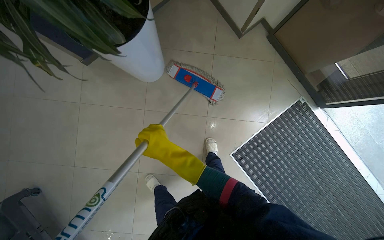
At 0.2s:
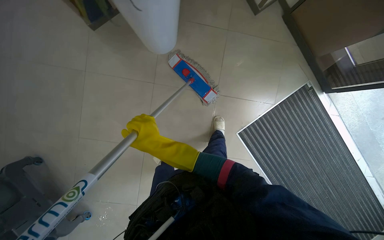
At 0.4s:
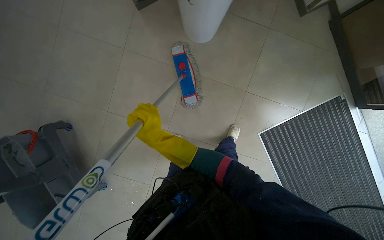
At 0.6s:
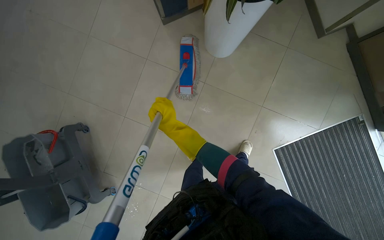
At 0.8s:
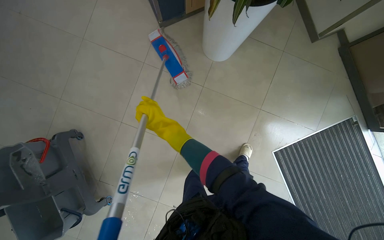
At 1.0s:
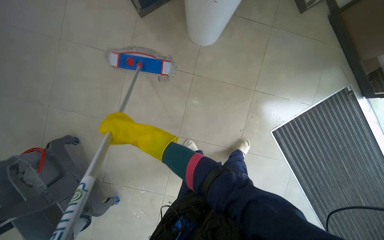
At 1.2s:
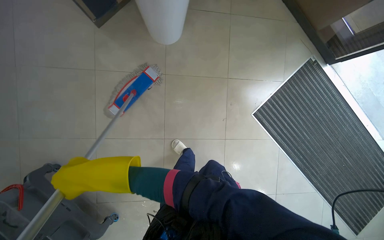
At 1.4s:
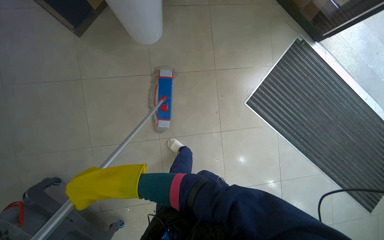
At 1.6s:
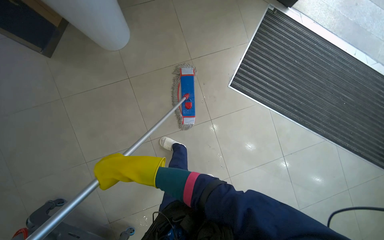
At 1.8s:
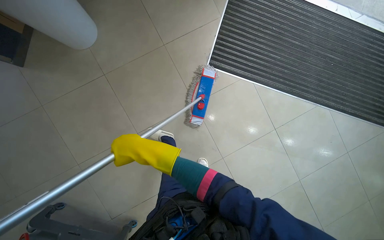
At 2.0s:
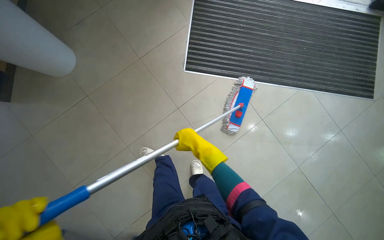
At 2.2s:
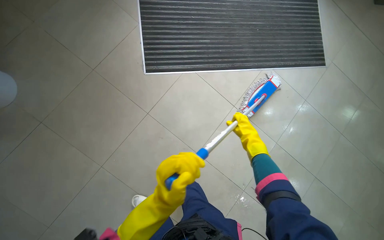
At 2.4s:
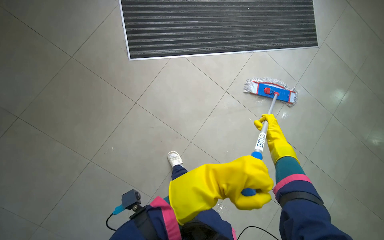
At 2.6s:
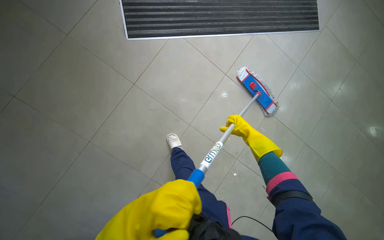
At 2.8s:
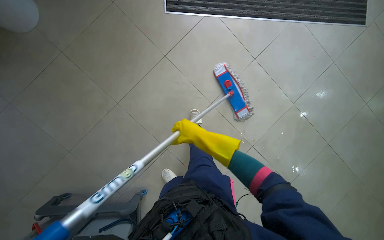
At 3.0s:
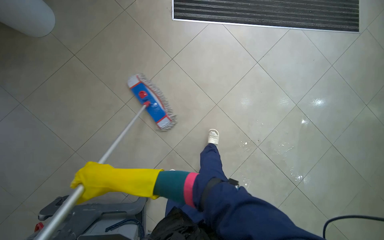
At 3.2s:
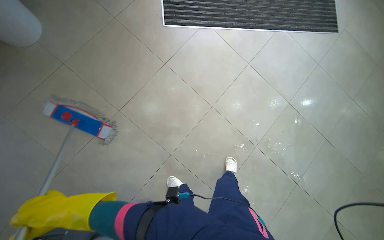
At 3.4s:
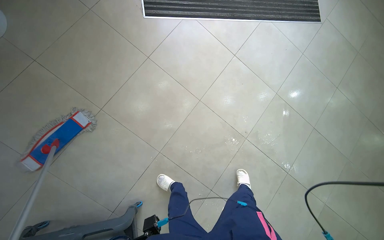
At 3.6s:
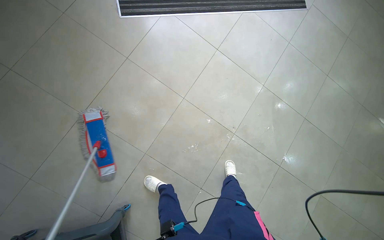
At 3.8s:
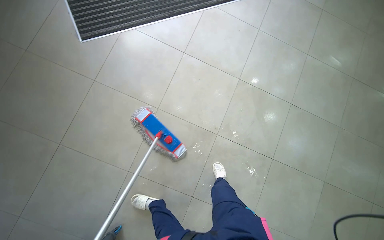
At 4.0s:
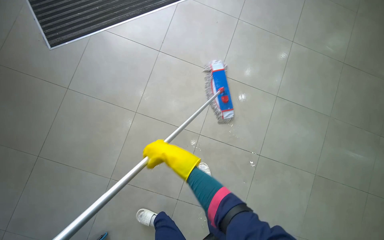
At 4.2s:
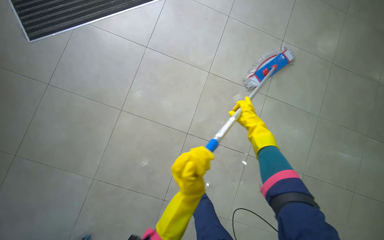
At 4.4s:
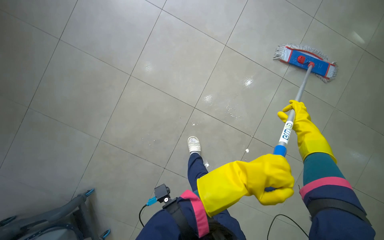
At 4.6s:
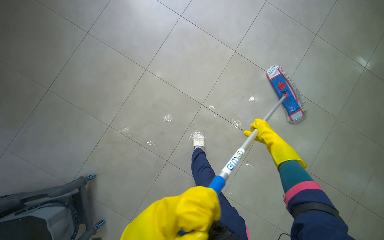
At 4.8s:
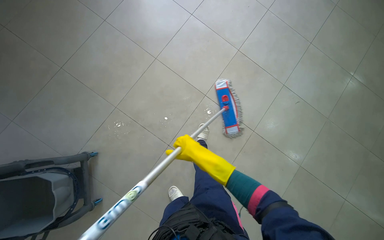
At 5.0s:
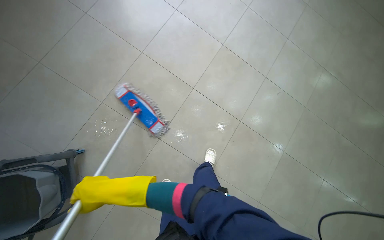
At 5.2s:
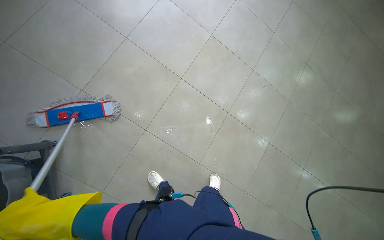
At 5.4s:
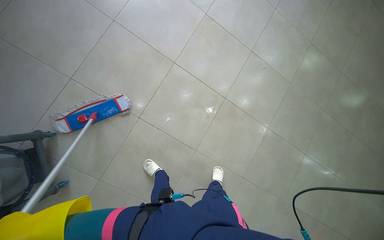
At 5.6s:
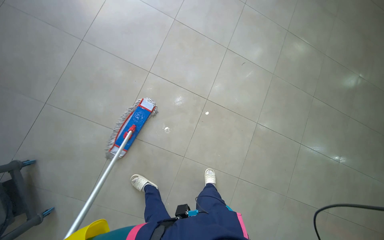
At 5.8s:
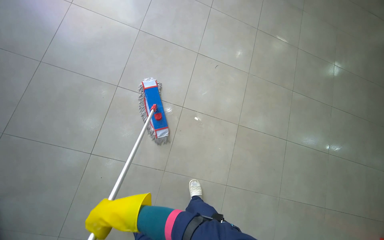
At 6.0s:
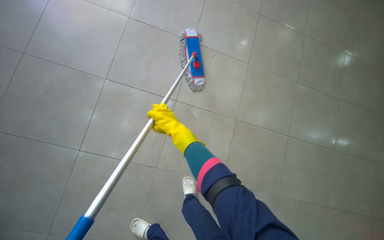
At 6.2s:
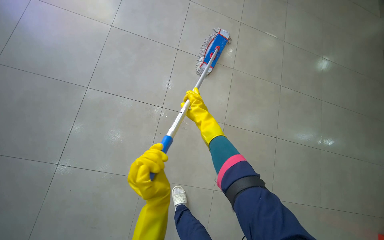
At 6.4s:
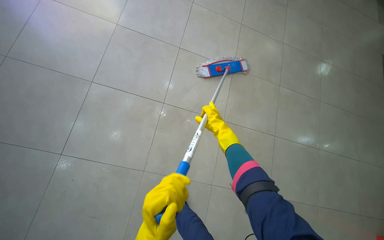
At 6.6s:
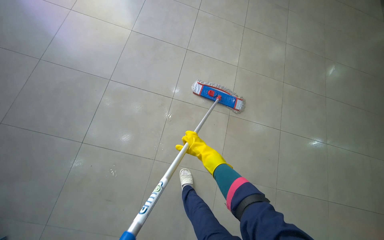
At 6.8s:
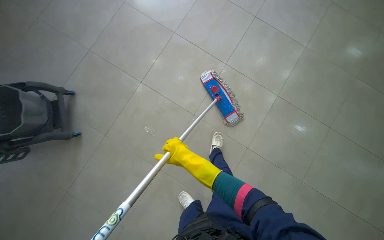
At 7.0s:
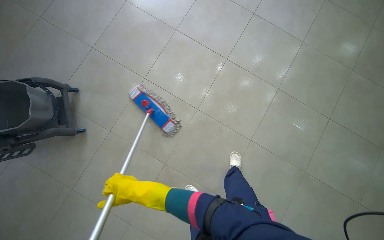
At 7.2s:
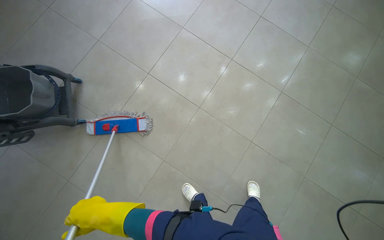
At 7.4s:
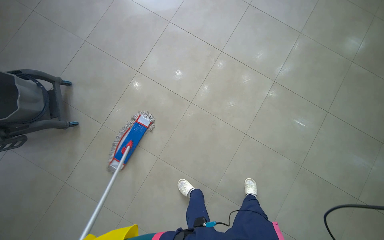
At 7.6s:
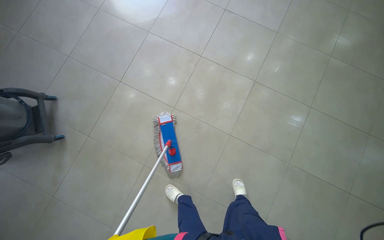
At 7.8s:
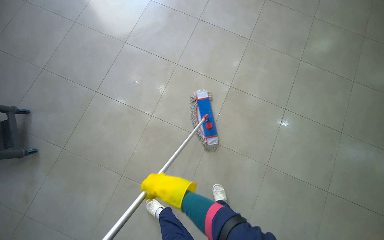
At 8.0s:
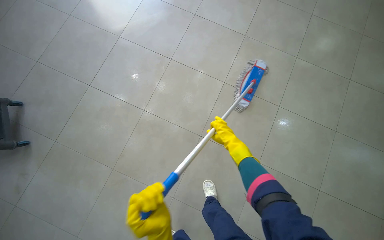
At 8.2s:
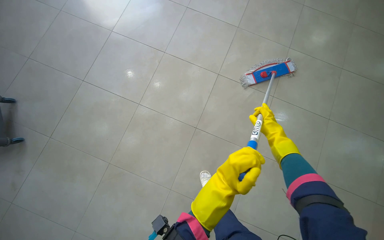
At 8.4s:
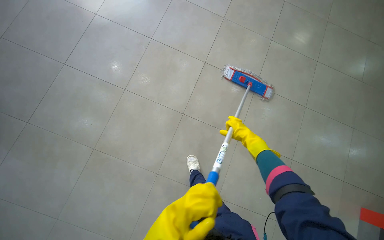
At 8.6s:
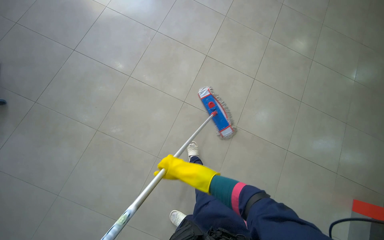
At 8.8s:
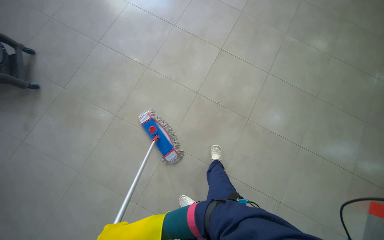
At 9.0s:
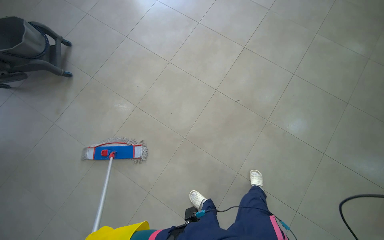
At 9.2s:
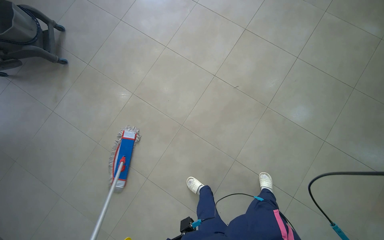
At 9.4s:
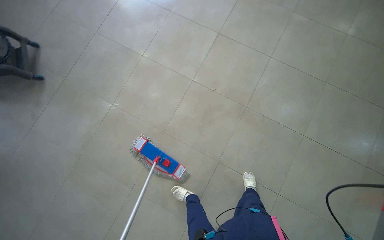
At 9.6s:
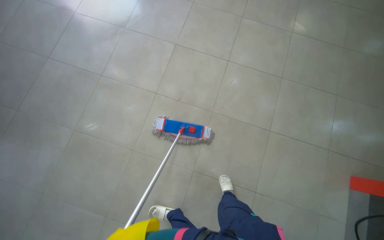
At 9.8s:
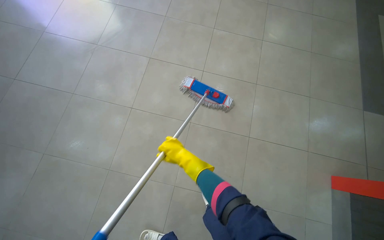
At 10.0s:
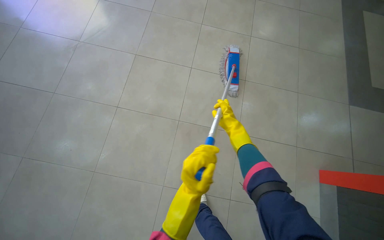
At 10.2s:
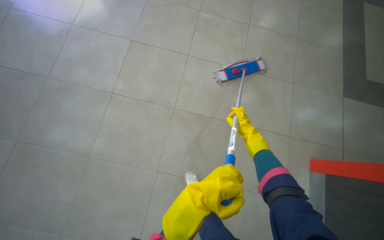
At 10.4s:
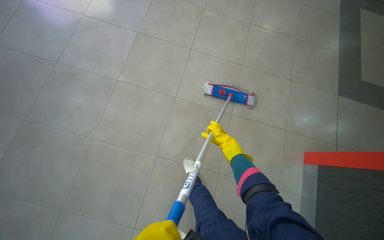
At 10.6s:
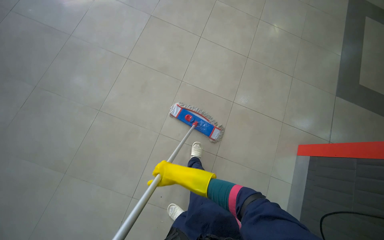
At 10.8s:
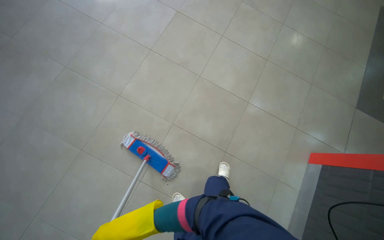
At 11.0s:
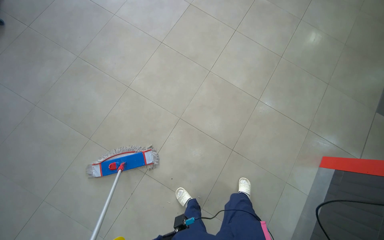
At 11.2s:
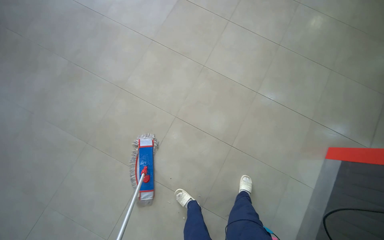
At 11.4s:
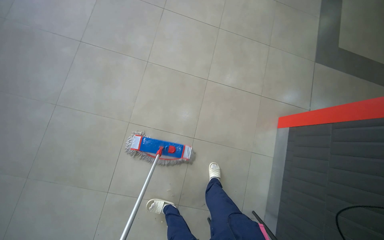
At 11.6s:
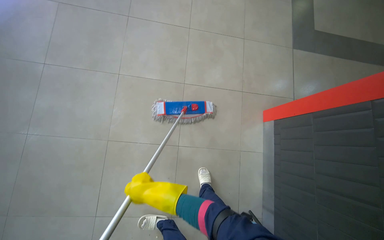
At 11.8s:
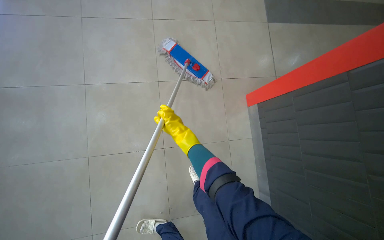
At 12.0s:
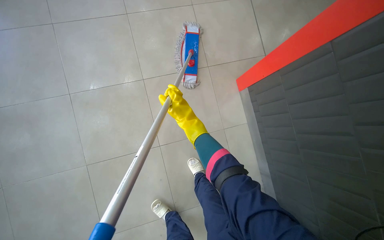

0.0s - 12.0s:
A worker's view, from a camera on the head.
Job: mopping floor.
The whole recording: Mopping cafeteria floor. The worker mops the floor in the cafeteria area, moving around tables and wringing the mop.
0.0s - 1.6s: The head travels some 40 cm.
1.6s - 3.0s: The head travels roughly 50 cm.
3.0s - 4.4s: The head travels to the right, approximately 70 cm.
4.4s - 6.0s: The camera is carried approximately 70 cm.
7.6s - 9.0s: The head travels about 60 cm.
9.0s - 10.4s: The camera travels to the right, about 60 cm. The wearer's head swings approximately 20 degrees to the right.
10.4s - 12.0s: The camera travels approximately 60 cm. The camera pitches downward, by about 15 degrees. The scene rotates counterclockwise by about 30 degrees.

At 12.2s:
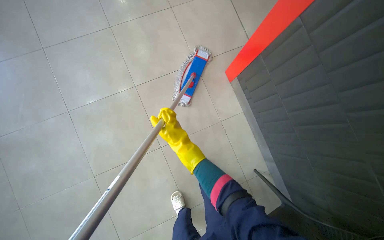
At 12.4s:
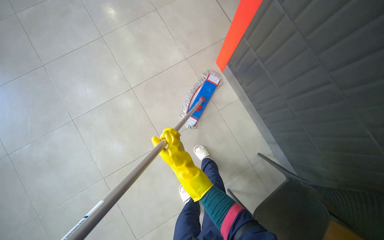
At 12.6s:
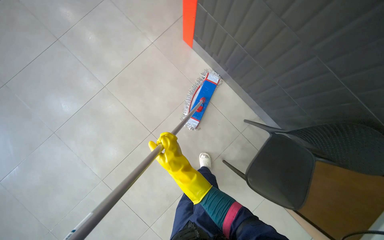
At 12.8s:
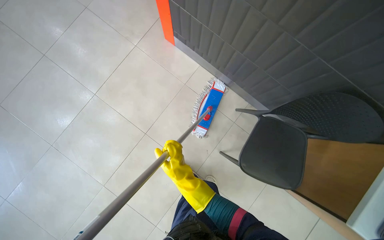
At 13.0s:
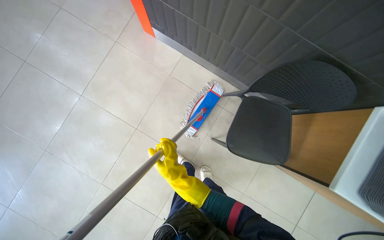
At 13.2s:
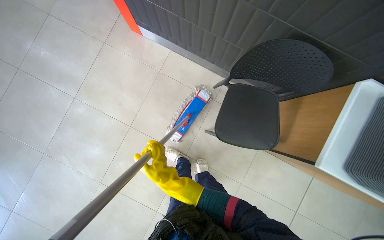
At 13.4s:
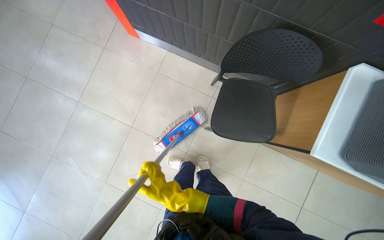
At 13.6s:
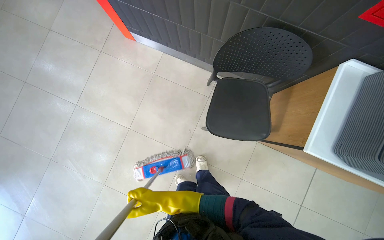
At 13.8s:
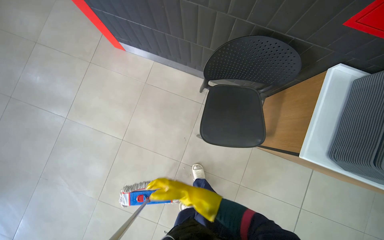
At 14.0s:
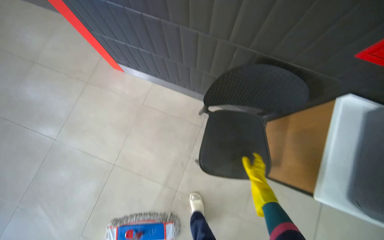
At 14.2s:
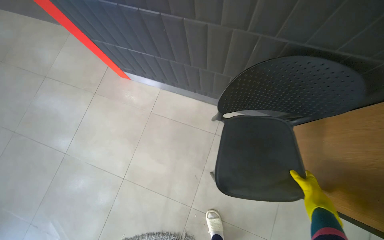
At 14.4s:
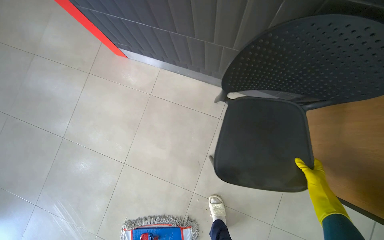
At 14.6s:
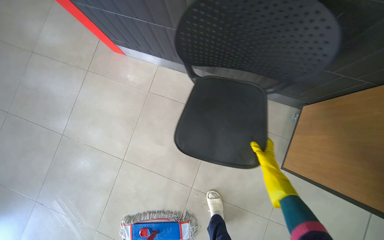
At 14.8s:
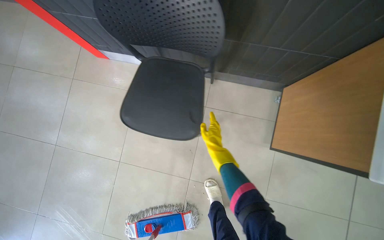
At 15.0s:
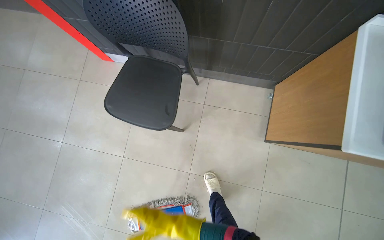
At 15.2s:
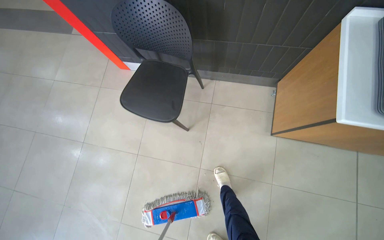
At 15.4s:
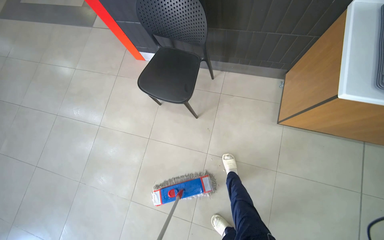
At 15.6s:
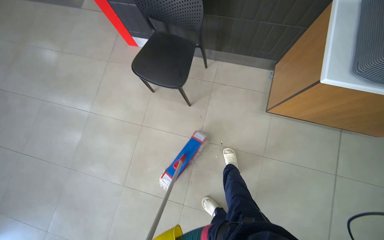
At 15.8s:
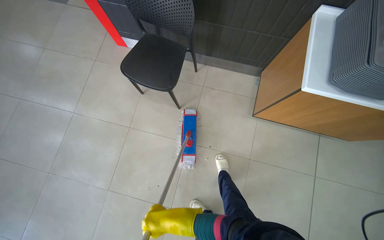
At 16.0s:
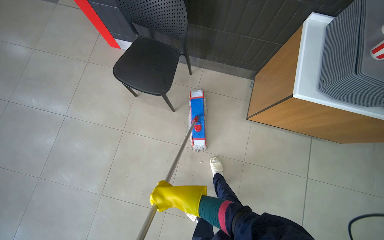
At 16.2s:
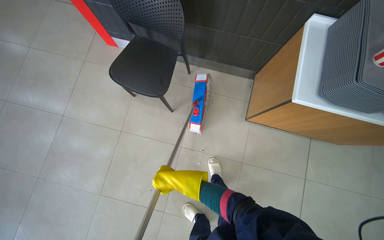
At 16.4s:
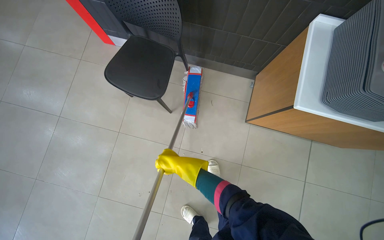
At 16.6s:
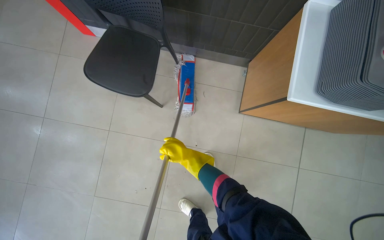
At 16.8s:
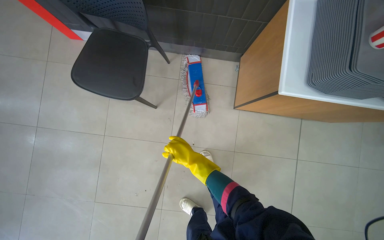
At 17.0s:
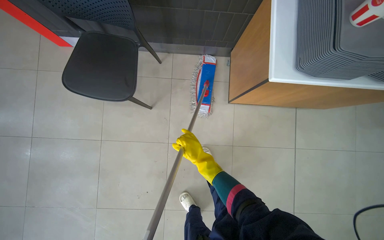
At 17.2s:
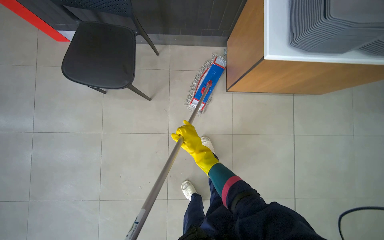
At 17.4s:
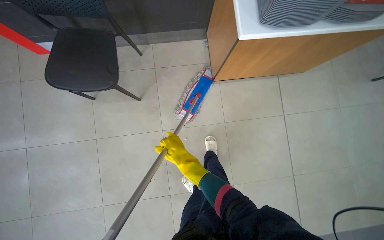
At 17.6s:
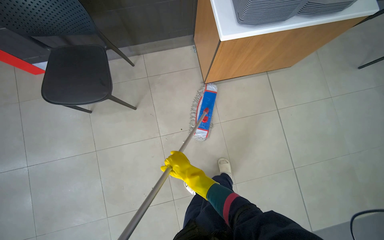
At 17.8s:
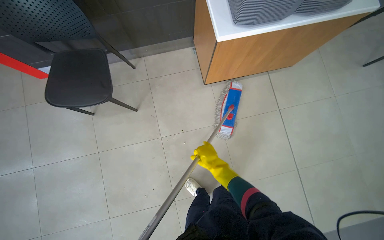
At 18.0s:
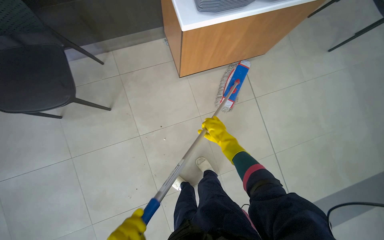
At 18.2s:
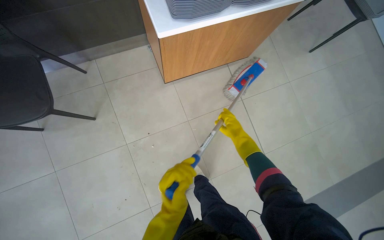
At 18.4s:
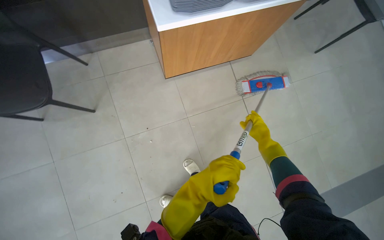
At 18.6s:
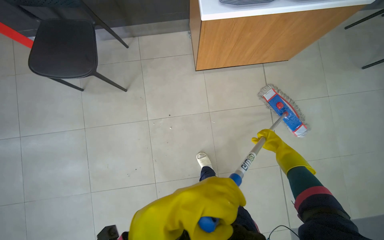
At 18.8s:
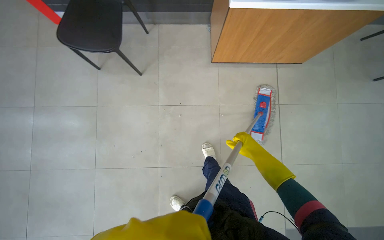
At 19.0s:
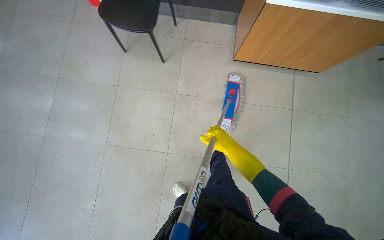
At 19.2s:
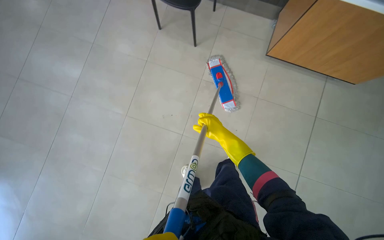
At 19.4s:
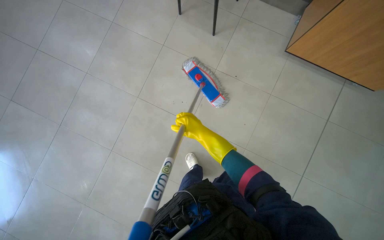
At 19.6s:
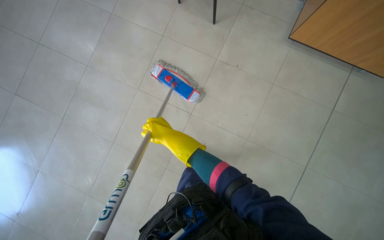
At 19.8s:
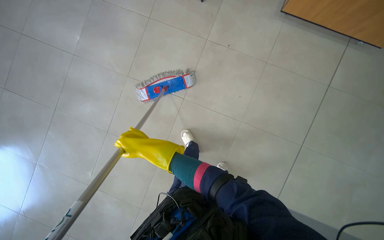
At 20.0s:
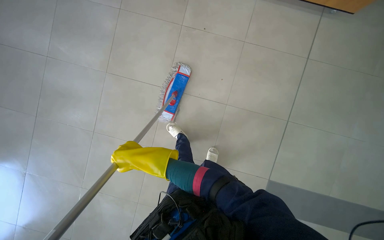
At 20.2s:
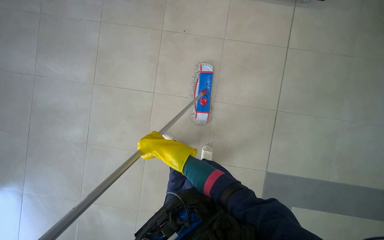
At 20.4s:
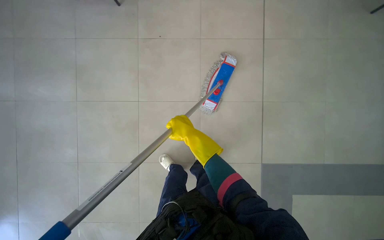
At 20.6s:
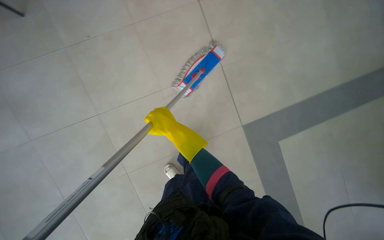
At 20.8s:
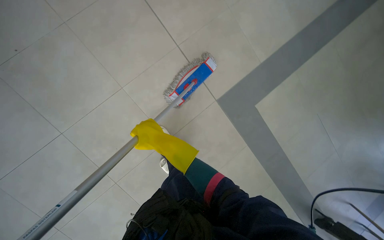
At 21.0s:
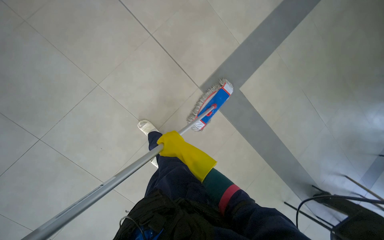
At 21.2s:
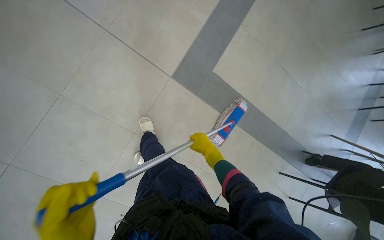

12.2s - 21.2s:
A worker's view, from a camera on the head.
Job: mopping floor.
The whole recording: Mopping cafeteria floor. The worker mops the floor in the cafeteria area, moving around tables and wringing the mop.
12.2s - 13.8s: The head travels approximately 70 cm. Everything in view rotates some 45 degrees counterclockwise.
16.6s - 18.2s: The scene turns approximately 35 degrees counterclockwise in the picture. The right hand travels to the right by some 60 cm.
18.2s - 19.8s: The camera is carried some 60 cm. The head turns to the left by roughly 45 degrees.
19.8s - 21.2s: The wearer moves approximately 40 cm. The head rotates about 40 degrees to the right.
